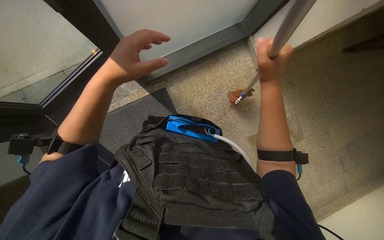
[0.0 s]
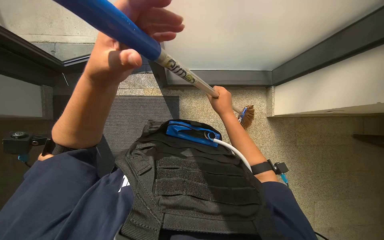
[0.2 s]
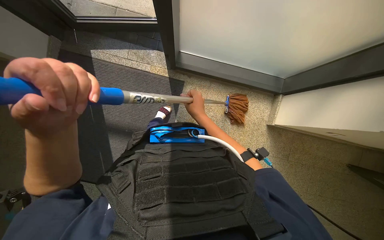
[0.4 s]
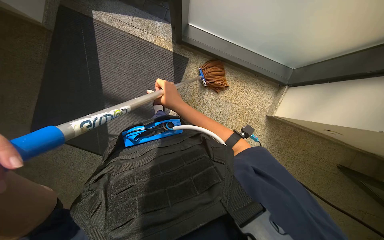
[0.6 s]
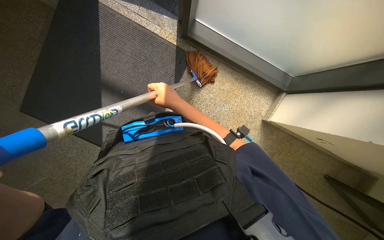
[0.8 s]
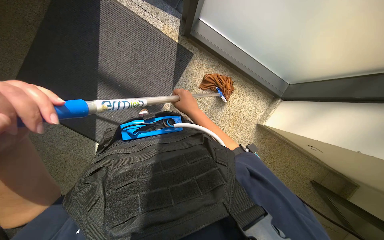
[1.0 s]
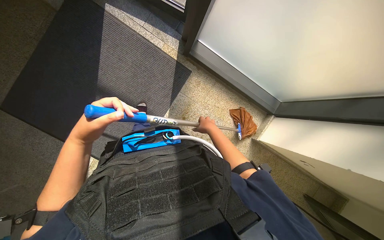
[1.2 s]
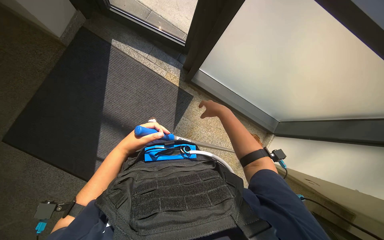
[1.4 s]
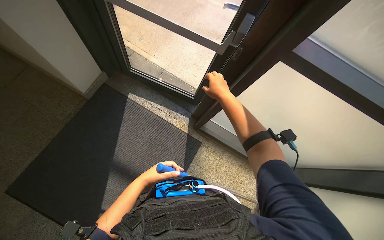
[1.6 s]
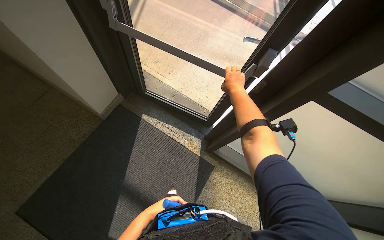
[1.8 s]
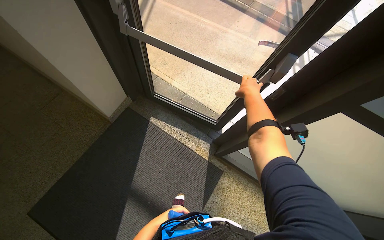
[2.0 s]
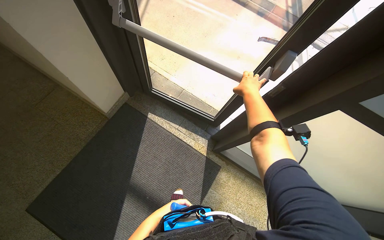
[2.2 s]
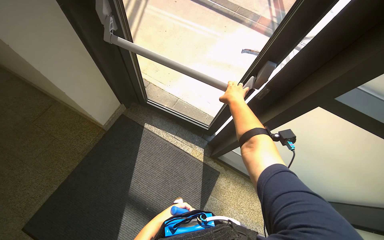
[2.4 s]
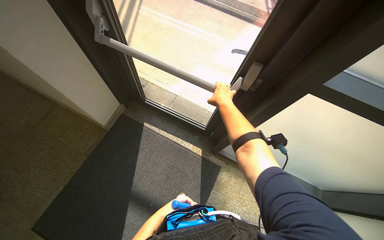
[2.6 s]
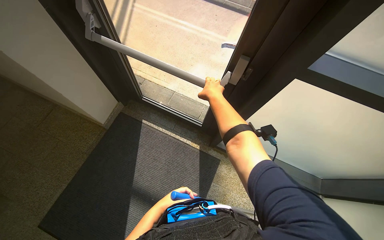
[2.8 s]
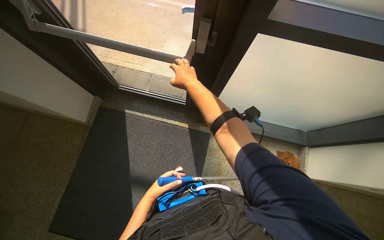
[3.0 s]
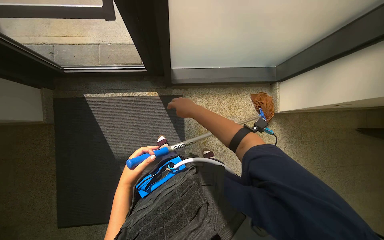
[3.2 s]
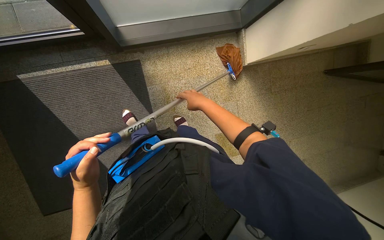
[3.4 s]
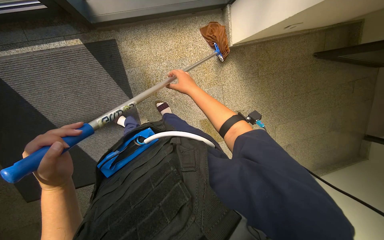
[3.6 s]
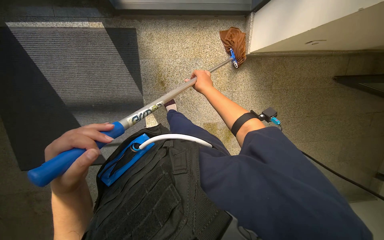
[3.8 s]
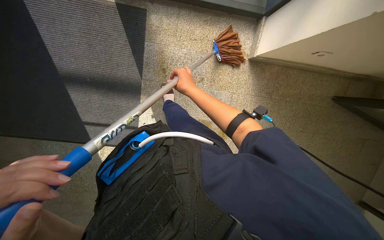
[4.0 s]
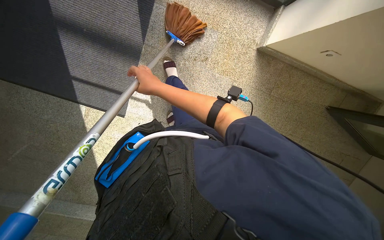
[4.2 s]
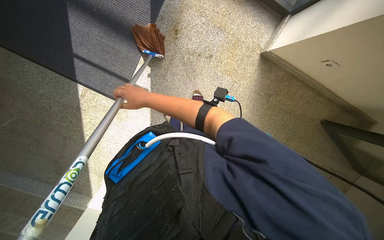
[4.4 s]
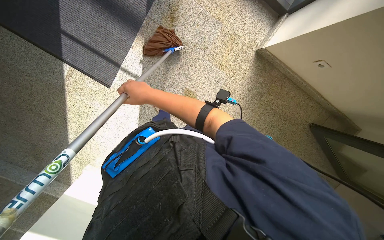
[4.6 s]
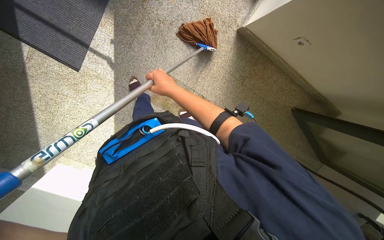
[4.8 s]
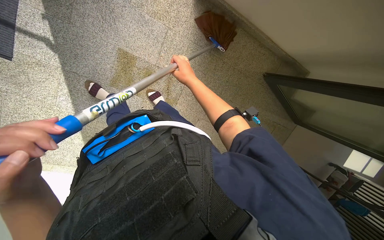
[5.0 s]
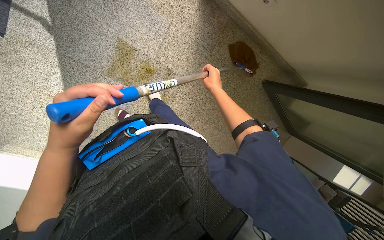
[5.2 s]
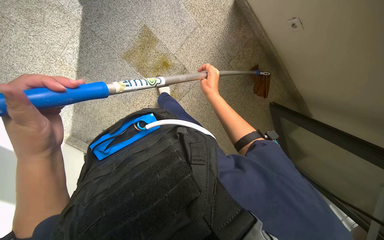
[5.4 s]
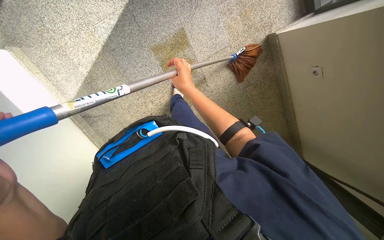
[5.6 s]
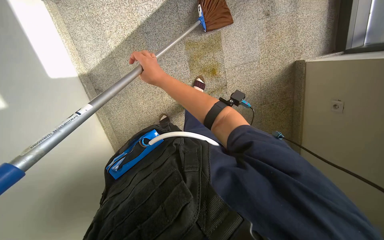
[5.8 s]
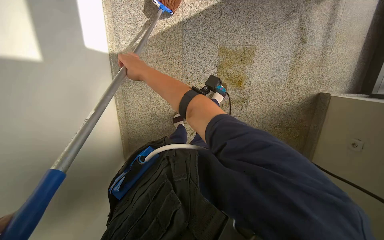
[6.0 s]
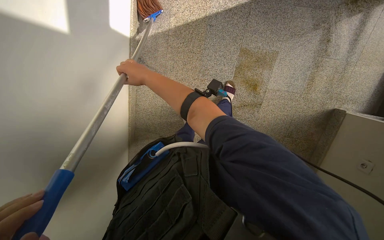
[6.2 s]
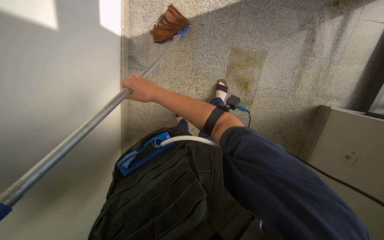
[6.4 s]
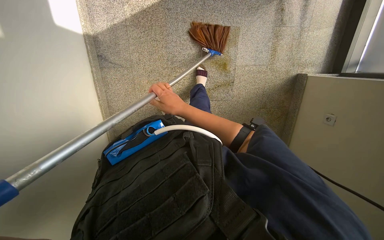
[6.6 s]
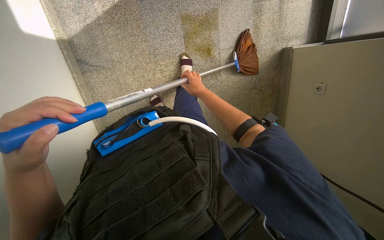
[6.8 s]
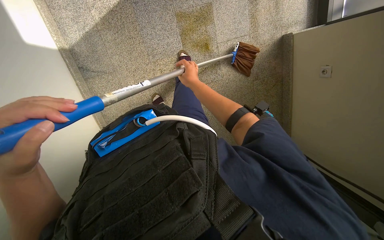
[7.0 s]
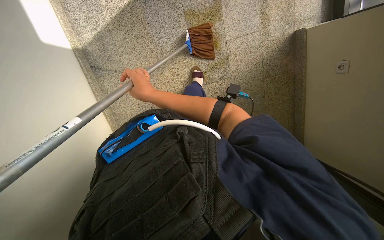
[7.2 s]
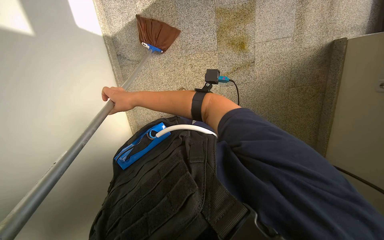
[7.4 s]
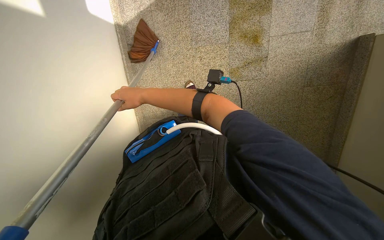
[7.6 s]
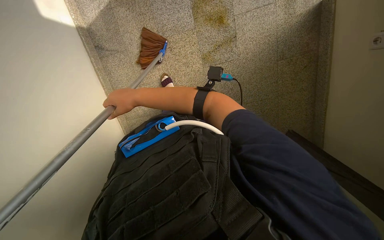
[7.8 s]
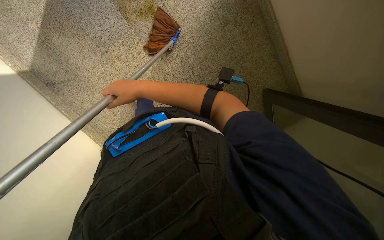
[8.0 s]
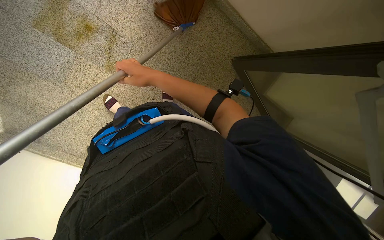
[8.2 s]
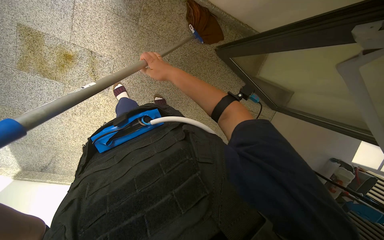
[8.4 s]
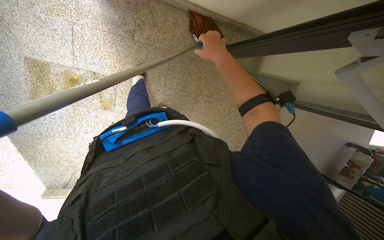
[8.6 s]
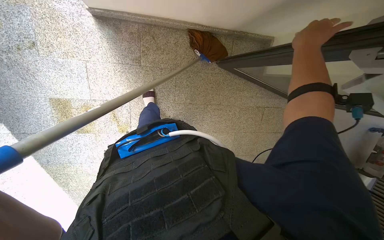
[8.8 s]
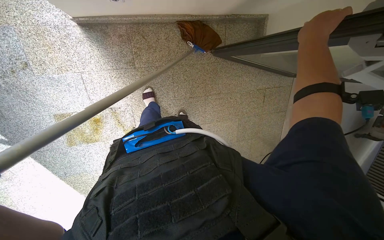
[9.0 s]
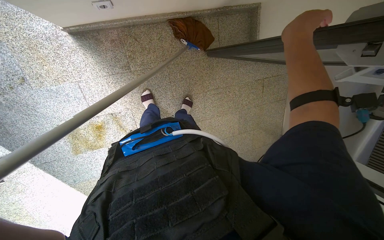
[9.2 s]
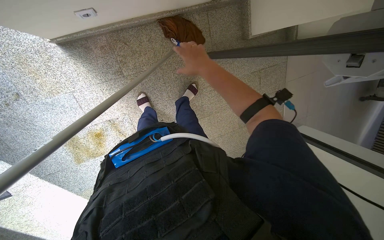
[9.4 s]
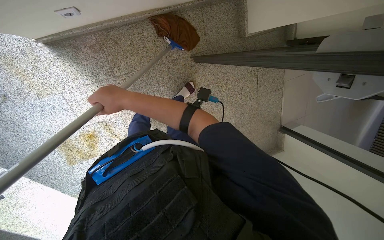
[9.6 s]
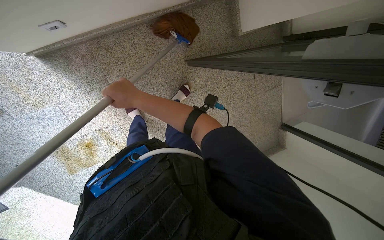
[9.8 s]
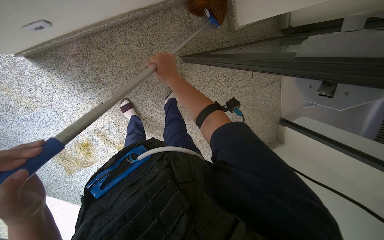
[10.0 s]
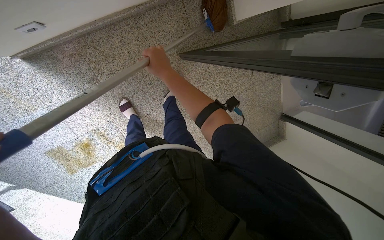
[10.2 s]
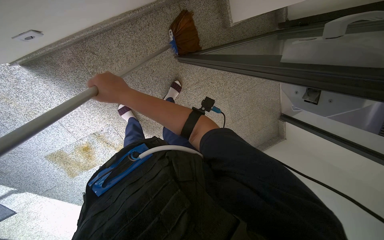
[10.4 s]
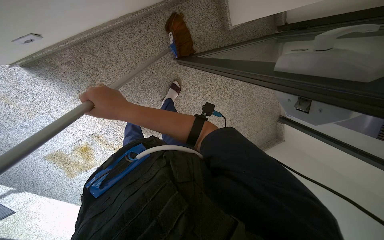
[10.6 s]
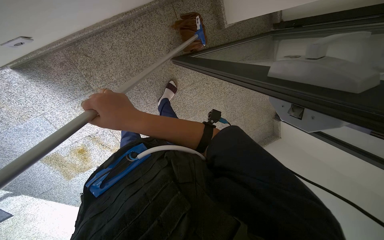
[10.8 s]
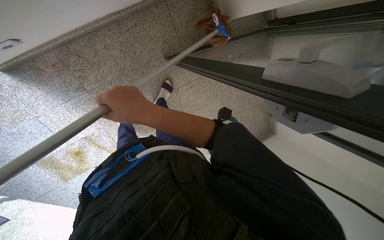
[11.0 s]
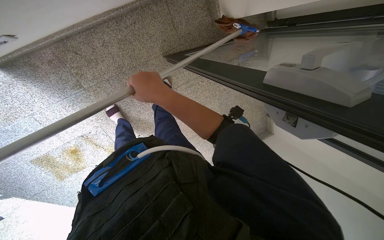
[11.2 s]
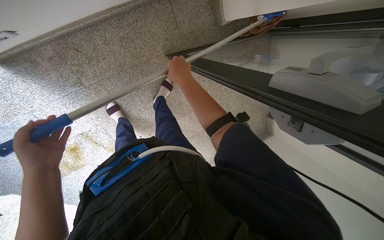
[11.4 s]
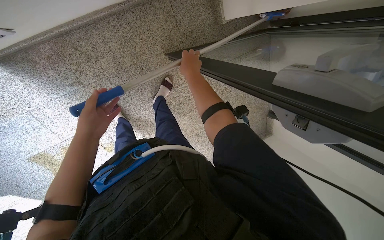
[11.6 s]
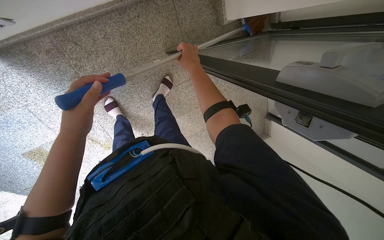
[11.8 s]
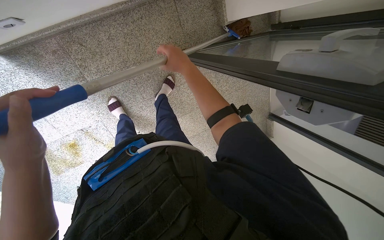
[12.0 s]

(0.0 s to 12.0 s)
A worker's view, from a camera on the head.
Job: sweeping floor.
The whole recording: Sweeping floor on landing. The worker sweeps the floor on the landing with a broom.
0.0 s - 1.6 s: The view tips upward by about 15 degrees.
3.0 s - 4.4 s: The head travels roughly 50 cm. The view swings approximately 25 degrees to the right. The view tips downward by approximately 30 degrees.
4.4 s - 6.0 s: The wearer moves some 70 cm. The view pans to the right by roughly 20 degrees. The scene rotates clockwise by roughly 60 degrees.
6.0 s - 7.6 s: The right hand is displaced farther from the camera by about 15 cm, and travels to the right and back again, some 25 cm each way.
7.6 s - 9.0 s: The camera is carried some 70 cm. The scene rotates counterclockwise by roughly 90 degrees.
10.4 s - 12.0 s: The right hand goes approximately 20 cm to the right and up the picture, and travels nearer to the camera and back again, roughly 10 cm each way.

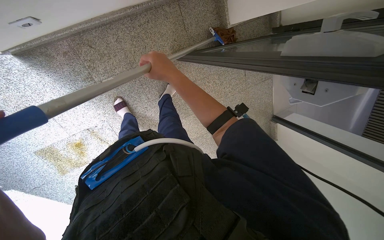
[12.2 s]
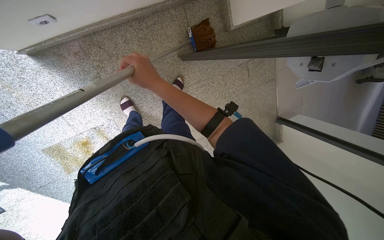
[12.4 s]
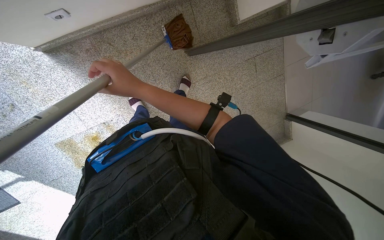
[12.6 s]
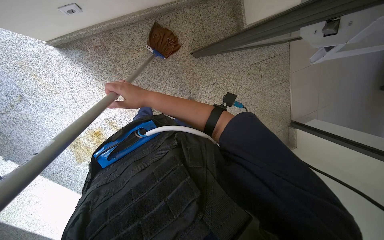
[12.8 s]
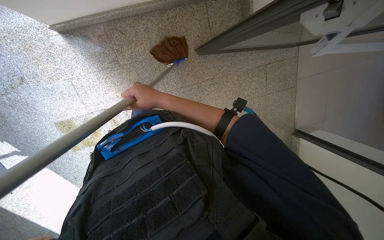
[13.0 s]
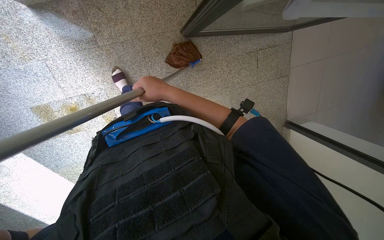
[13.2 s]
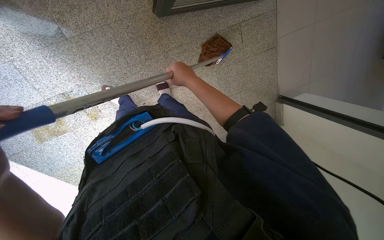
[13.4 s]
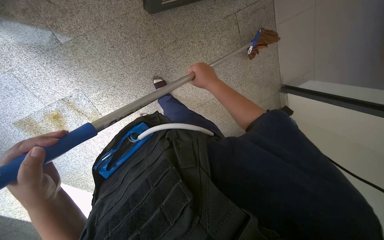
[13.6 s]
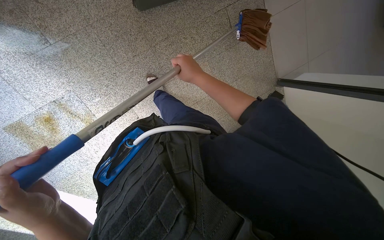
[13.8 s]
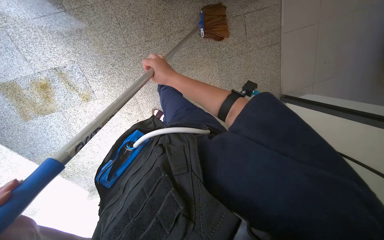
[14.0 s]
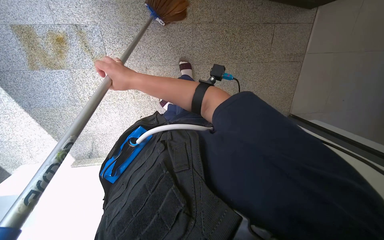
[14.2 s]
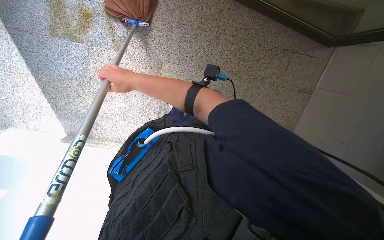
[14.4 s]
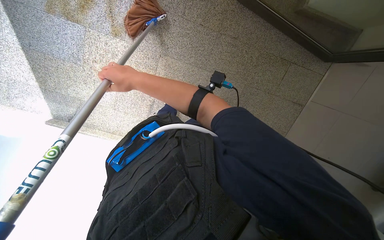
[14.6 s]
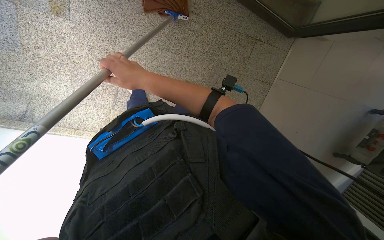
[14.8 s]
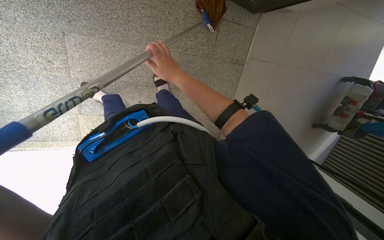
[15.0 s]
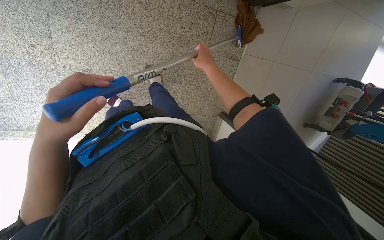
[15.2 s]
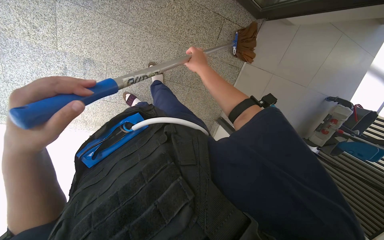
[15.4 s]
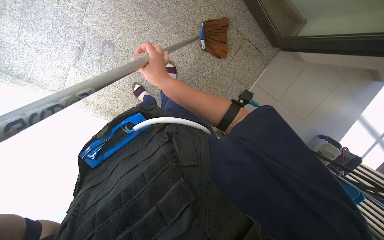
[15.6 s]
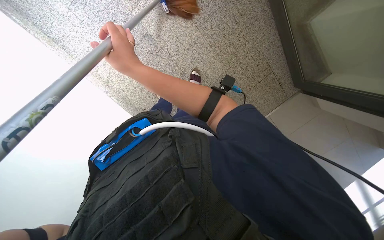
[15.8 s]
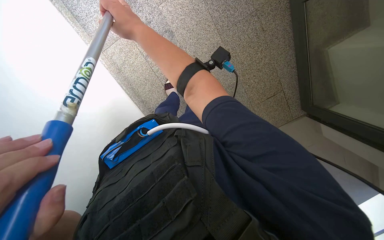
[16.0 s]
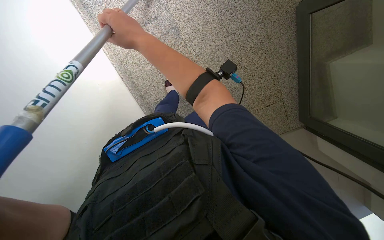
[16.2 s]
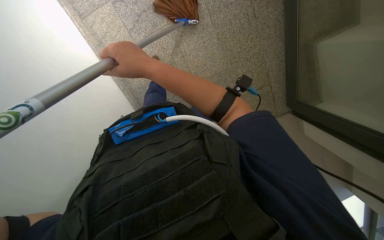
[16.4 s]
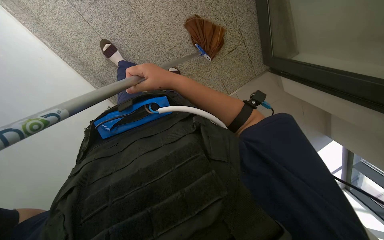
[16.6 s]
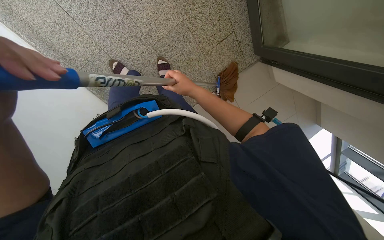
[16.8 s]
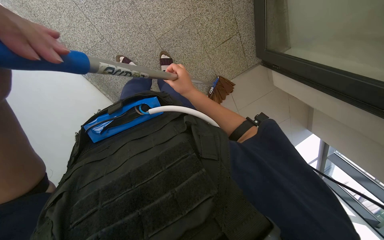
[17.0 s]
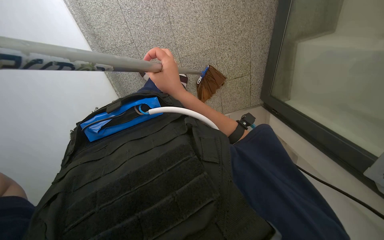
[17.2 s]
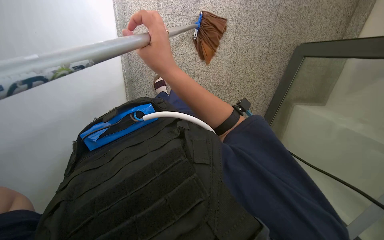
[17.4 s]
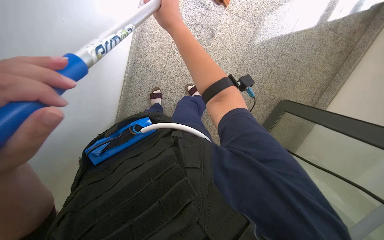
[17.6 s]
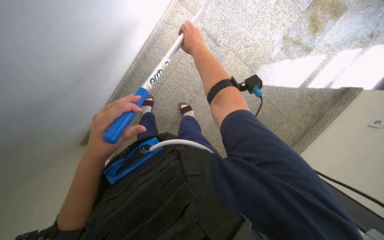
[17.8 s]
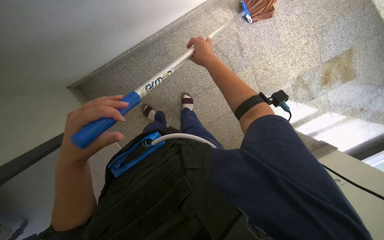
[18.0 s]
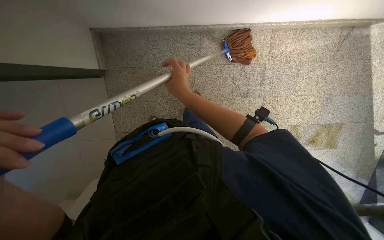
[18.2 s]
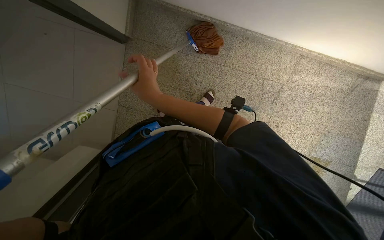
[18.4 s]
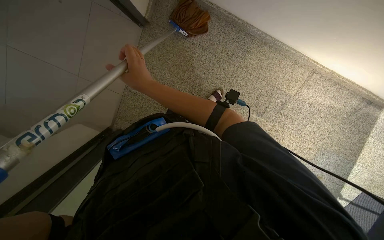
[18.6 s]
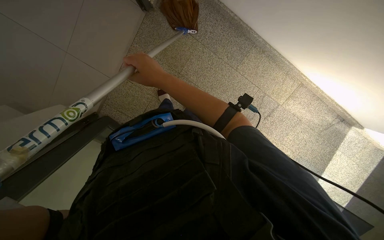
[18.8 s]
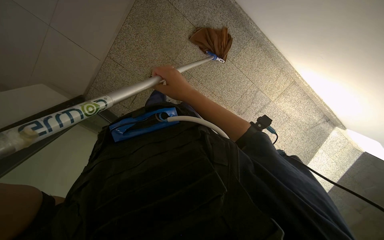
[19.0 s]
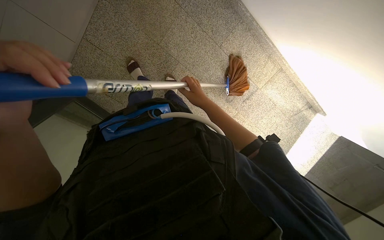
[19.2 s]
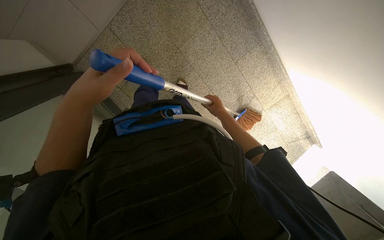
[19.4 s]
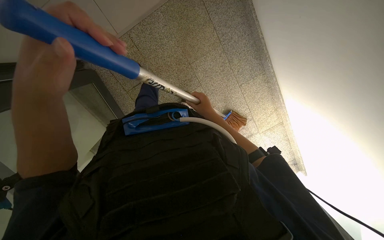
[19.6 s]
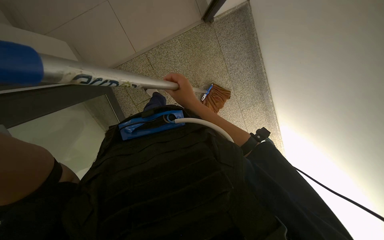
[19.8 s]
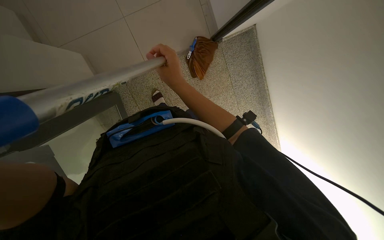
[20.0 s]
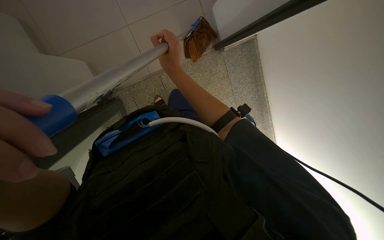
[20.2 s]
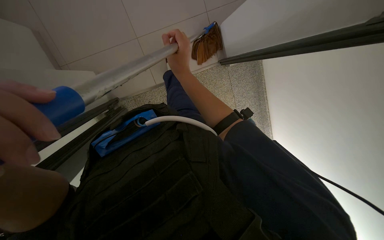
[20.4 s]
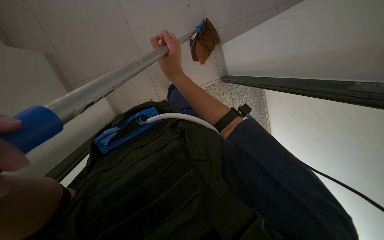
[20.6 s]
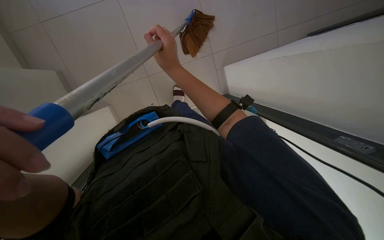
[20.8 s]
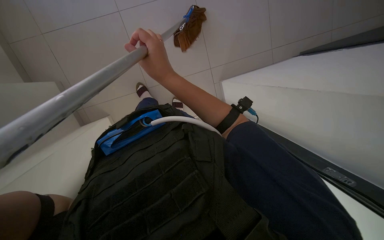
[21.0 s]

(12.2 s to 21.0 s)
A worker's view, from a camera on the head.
Job: sweeping floor.
The whole recording: Sweeping floor on landing. The worker sweeps the floor on the landing with a broom.
12.2 s - 13.6 s: The right hand is displaced to the right and farther from the camera by about 40 cm.
13.6 s - 15.2 s: The view pans to the right by about 15 degrees. The scene rotates clockwise by approximately 35 degrees.
15.2 s - 16.6 s: The scene rotates clockwise by roughly 50 degrees.
16.6 s - 18.0 s: The scene rotates clockwise by about 30 degrees.
18.0 s - 19.6 s: The head travels some 40 cm. The view swings about 20 degrees to the right. The scene rotates clockwise by about 60 degrees.
19.6 s - 21.0 s: The right hand travels to the left, nearer to the camera and up the picture by approximately 60 cm.
